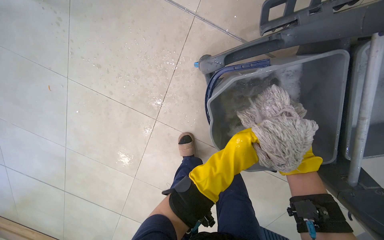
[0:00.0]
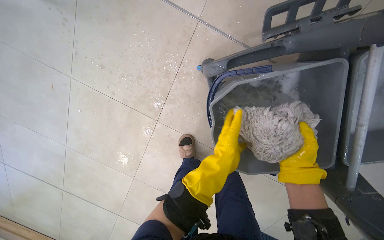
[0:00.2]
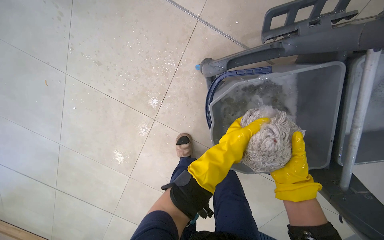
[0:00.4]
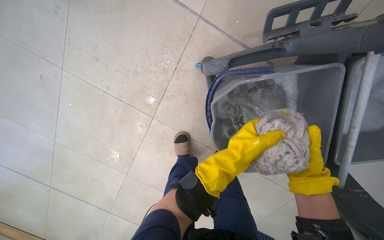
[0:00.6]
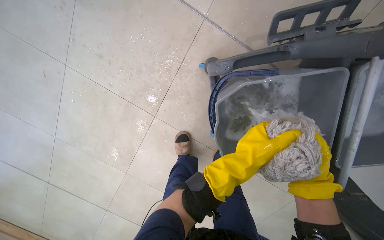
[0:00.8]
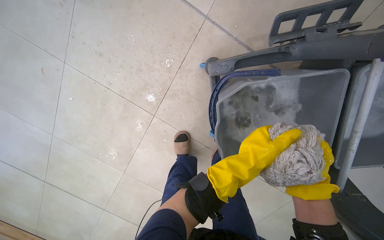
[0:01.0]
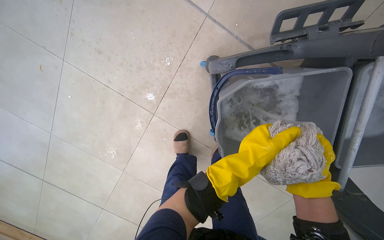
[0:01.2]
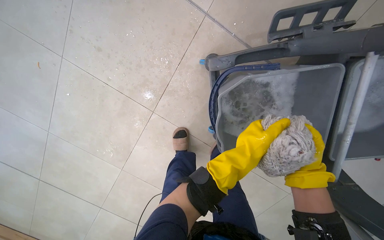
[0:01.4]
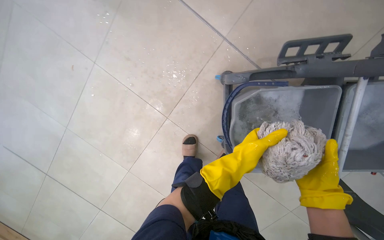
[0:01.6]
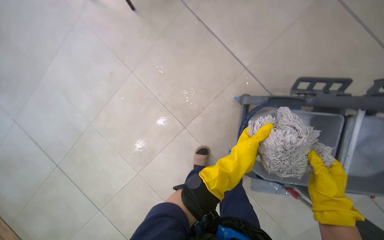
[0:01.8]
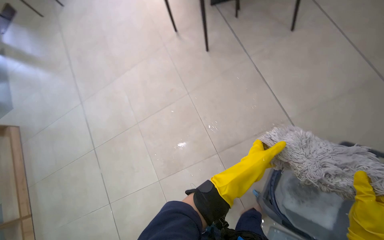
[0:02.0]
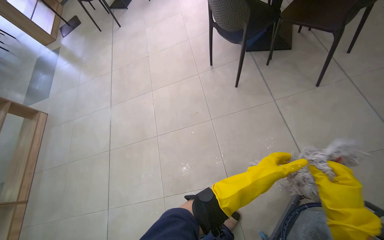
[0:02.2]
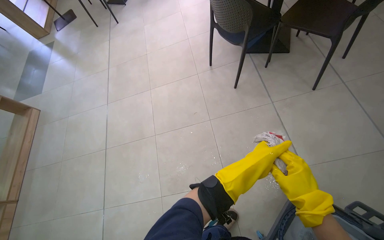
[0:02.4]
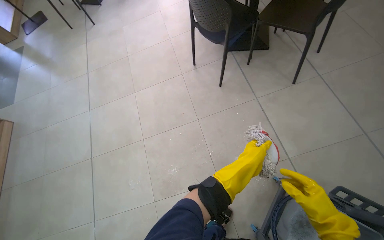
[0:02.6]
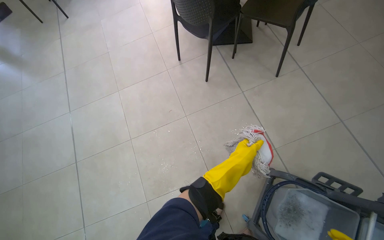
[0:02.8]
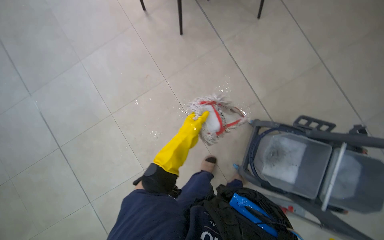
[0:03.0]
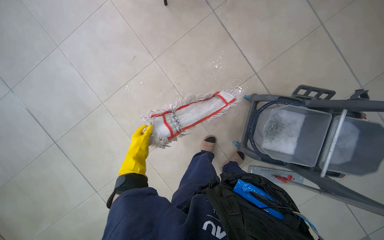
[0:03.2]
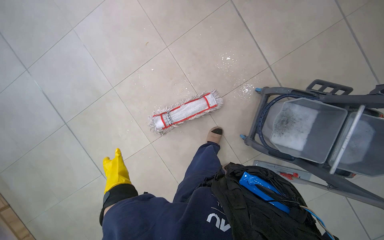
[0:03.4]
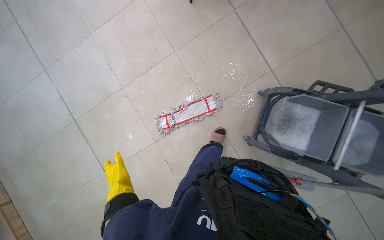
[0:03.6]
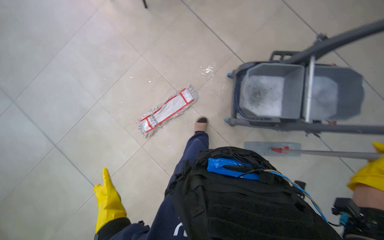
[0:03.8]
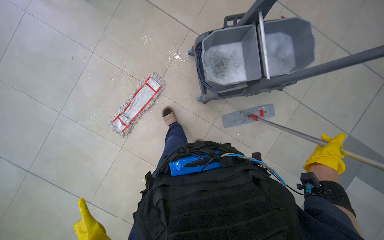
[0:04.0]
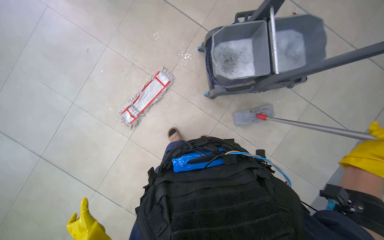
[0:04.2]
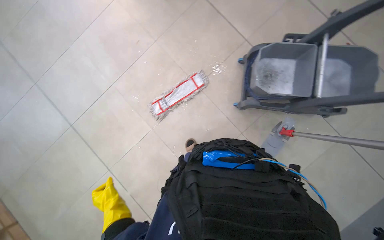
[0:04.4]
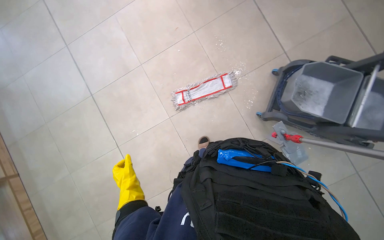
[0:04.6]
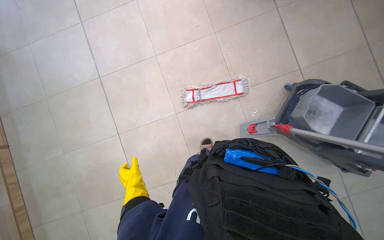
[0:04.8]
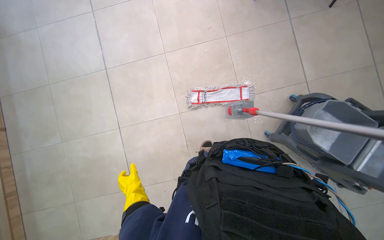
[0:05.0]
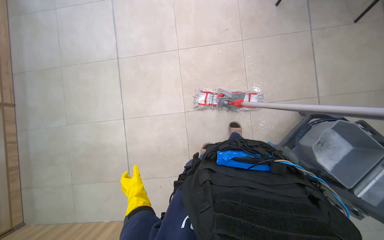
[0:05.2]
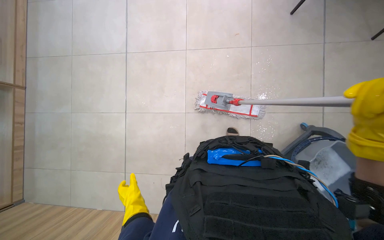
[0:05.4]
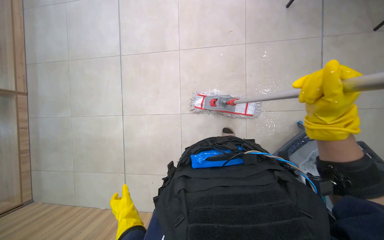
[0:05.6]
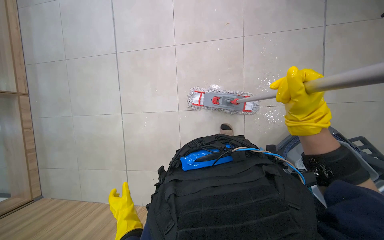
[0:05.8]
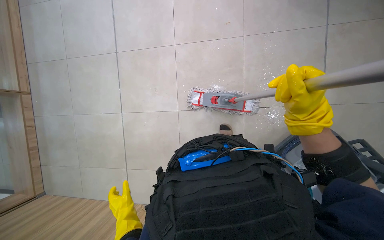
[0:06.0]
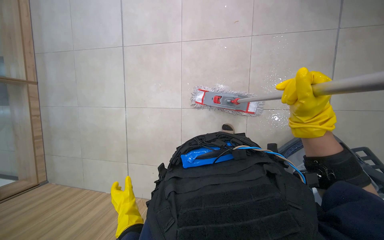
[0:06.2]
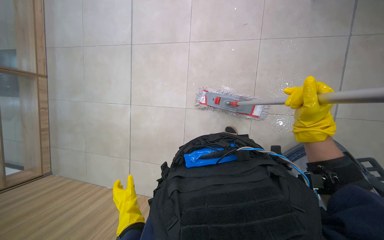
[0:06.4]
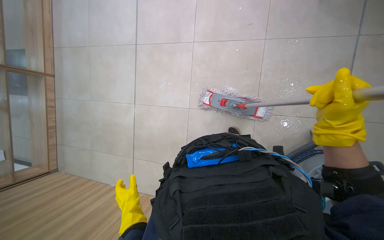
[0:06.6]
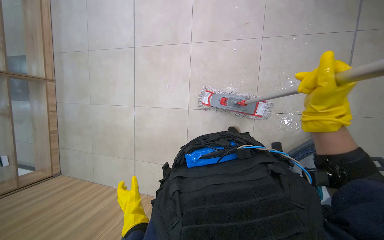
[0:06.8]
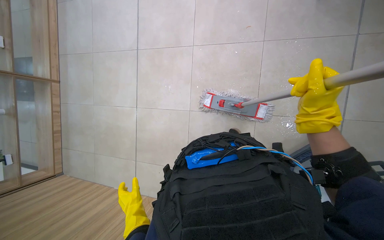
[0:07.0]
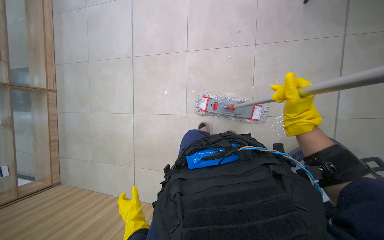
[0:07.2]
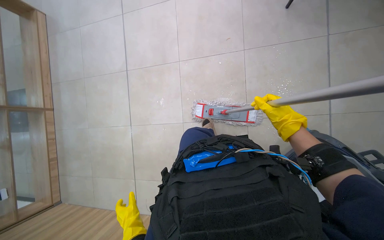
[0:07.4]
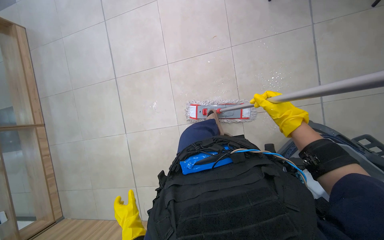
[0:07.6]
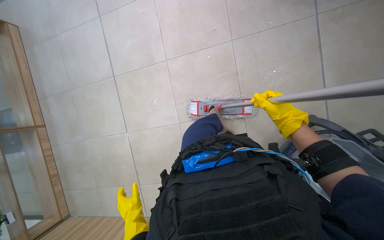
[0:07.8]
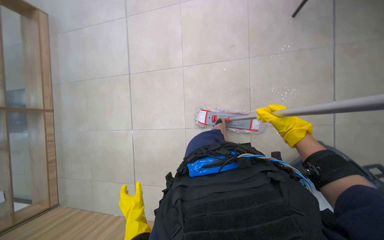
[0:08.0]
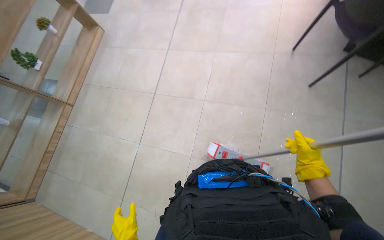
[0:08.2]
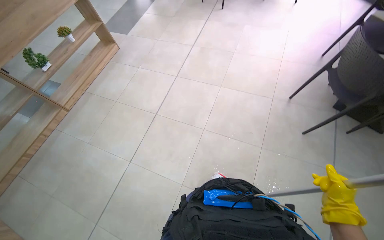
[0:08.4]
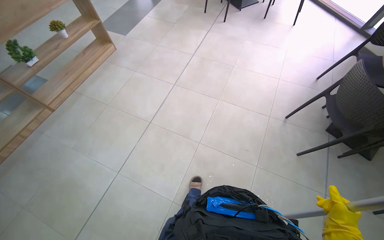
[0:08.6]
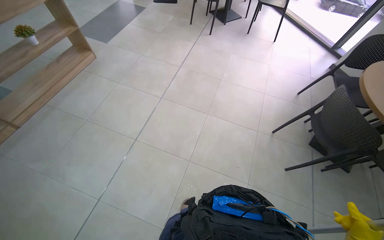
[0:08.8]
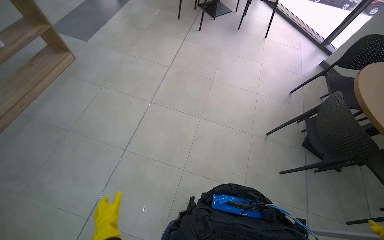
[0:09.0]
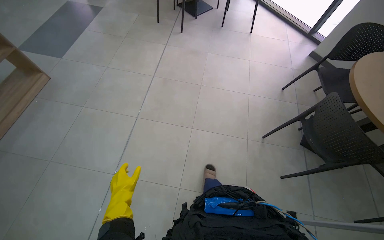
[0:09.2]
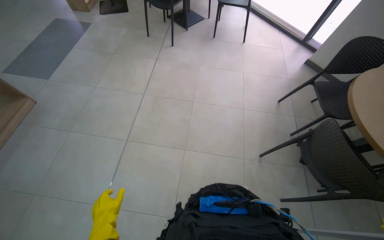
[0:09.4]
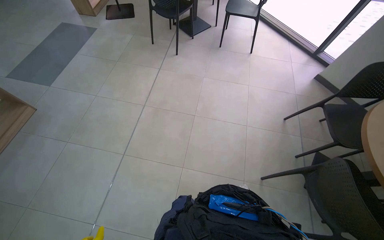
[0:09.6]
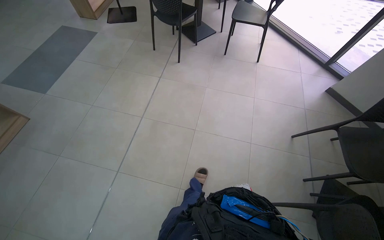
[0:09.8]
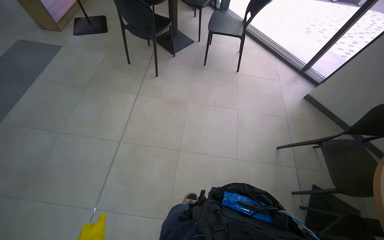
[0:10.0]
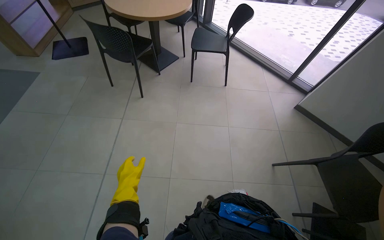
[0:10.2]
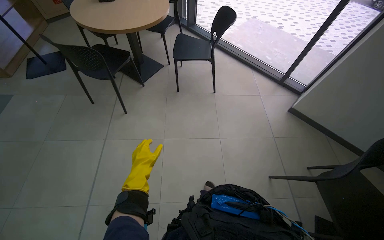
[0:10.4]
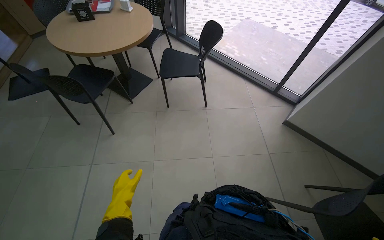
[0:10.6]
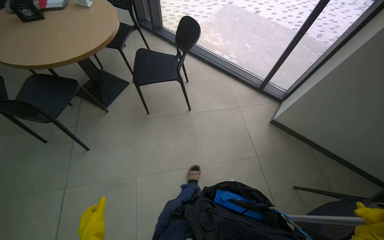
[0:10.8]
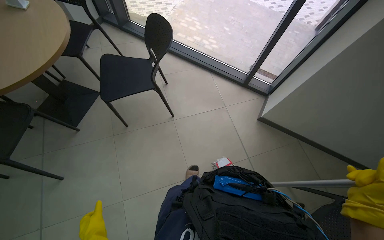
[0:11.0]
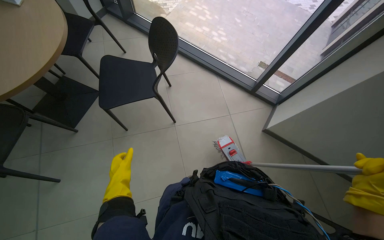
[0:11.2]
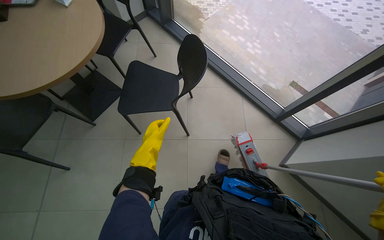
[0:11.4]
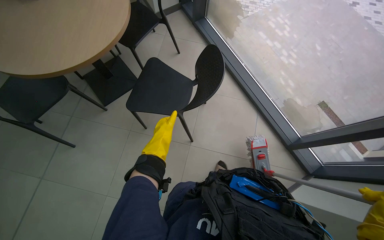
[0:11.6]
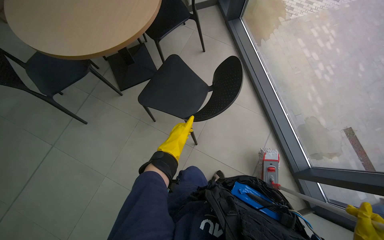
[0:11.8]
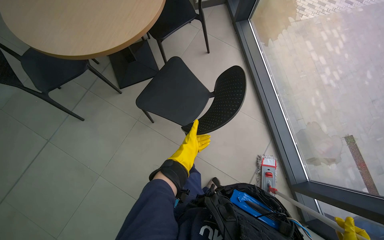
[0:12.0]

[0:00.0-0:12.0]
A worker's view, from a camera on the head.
Job: mopping floor.
The whole recording: Mopping cafeteria floor. The worker mops the cafeteria floor with a mop and bucket.
0:01.6 to 0:03.0: The head travels some 50 cm. Everything in view rotates approximately 25 degrees clockwise.
0:03.0 to 0:04.4: The head travels approximately 50 cm.
0:04.4 to 0:06.0: The scene turns approximately 40 degrees clockwise in the picture.
0:06.0 to 0:07.6: The right hand goes some 15 cm to the right and farther from the camera.
0:07.6 to 0:09.0: The camera travels approximately 60 cm. The camera sweeps to the right, by some 15 degrees. The view tilts some 20 degrees upward. The scene turns some 35 degrees clockwise in the picture.
0:10.4 to 0:12.0: The camera travels roughly 1 m. The wearer's head swings about 30 degrees to the left. The view tilts about 10 degrees downward.

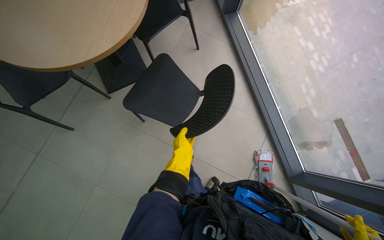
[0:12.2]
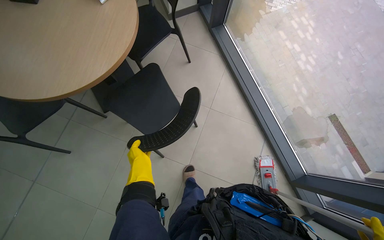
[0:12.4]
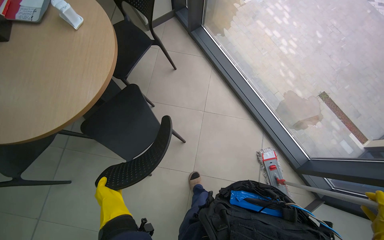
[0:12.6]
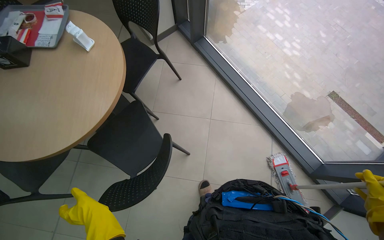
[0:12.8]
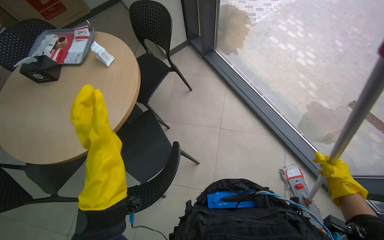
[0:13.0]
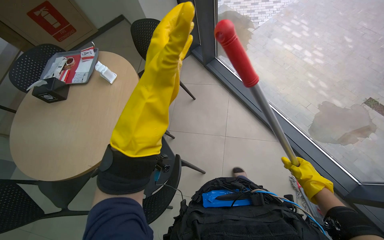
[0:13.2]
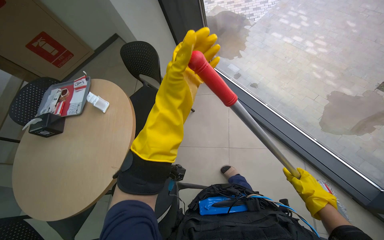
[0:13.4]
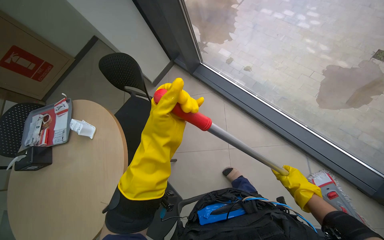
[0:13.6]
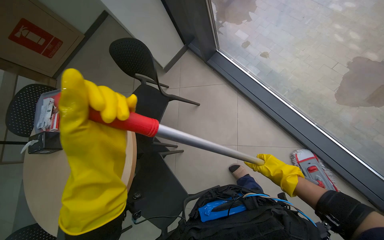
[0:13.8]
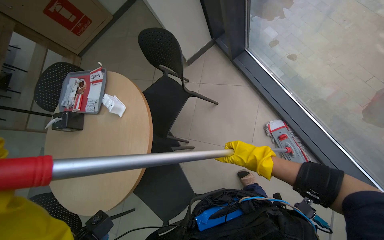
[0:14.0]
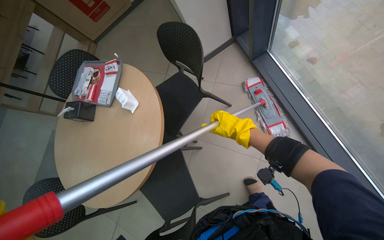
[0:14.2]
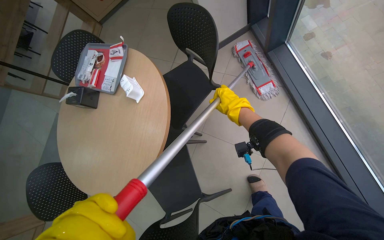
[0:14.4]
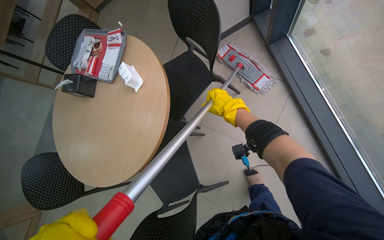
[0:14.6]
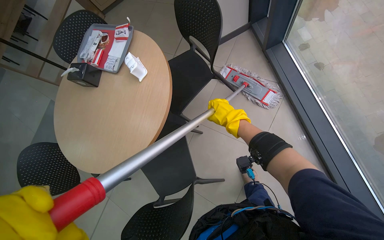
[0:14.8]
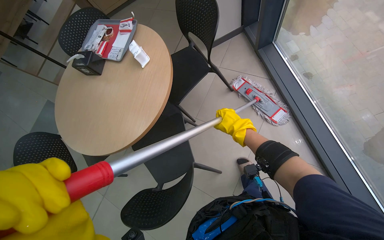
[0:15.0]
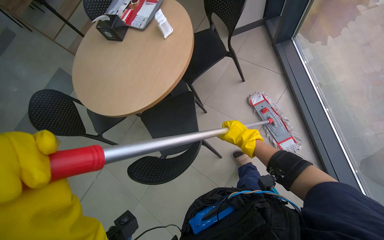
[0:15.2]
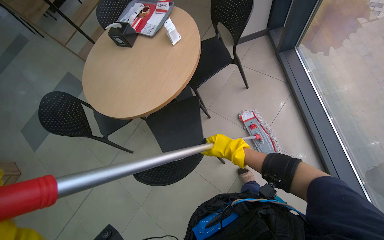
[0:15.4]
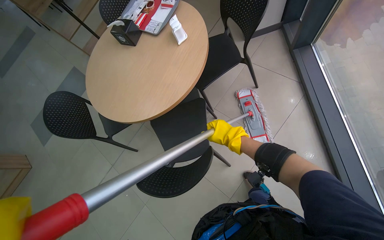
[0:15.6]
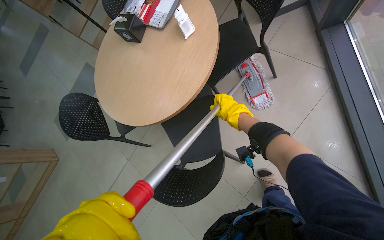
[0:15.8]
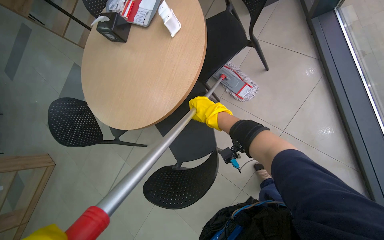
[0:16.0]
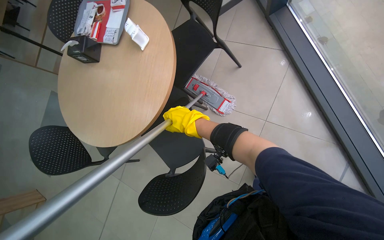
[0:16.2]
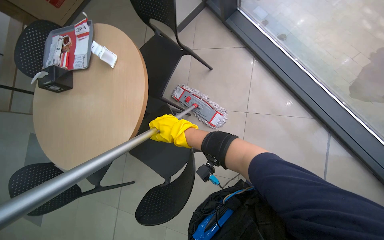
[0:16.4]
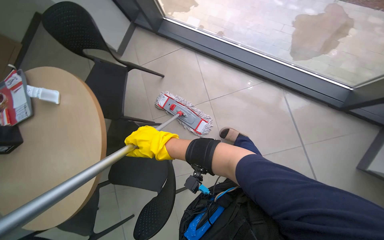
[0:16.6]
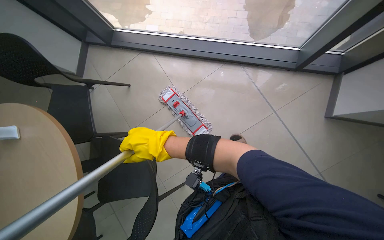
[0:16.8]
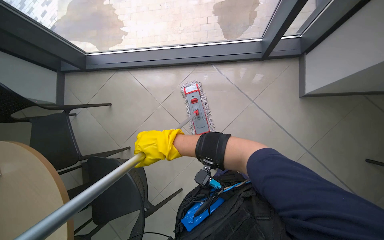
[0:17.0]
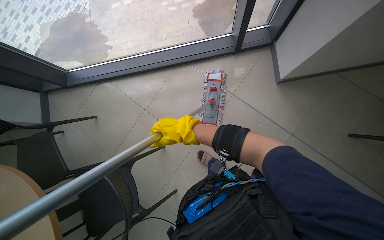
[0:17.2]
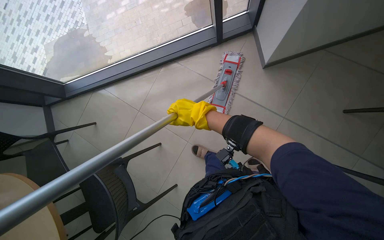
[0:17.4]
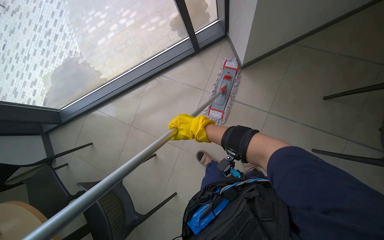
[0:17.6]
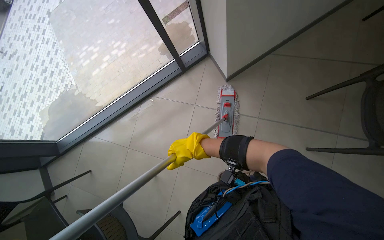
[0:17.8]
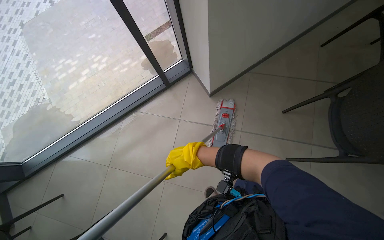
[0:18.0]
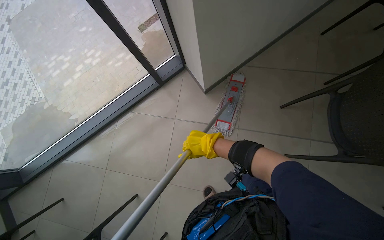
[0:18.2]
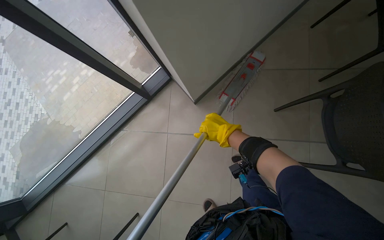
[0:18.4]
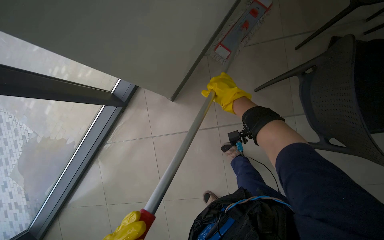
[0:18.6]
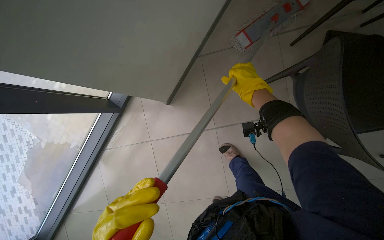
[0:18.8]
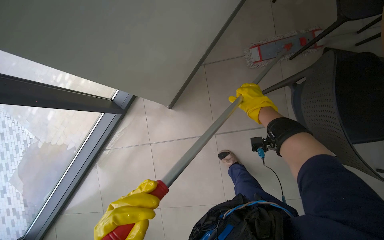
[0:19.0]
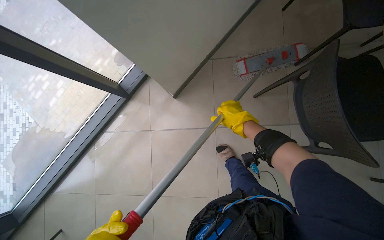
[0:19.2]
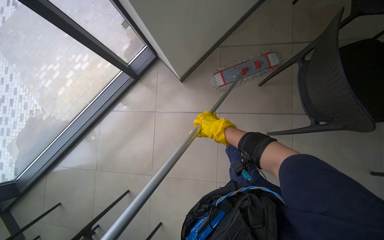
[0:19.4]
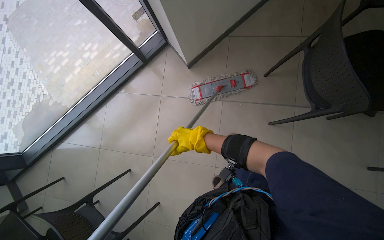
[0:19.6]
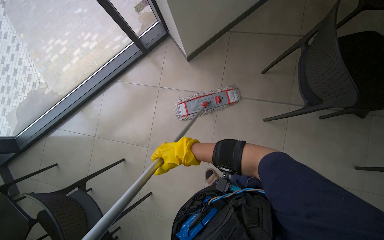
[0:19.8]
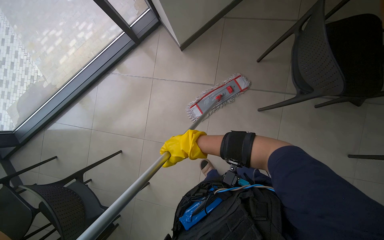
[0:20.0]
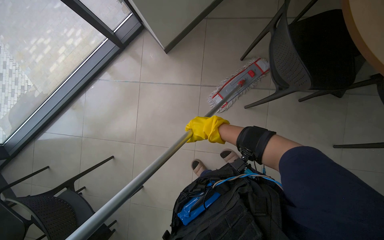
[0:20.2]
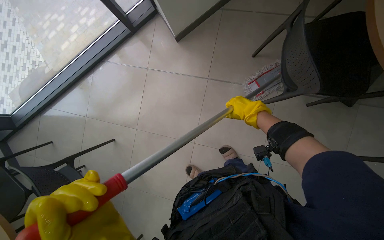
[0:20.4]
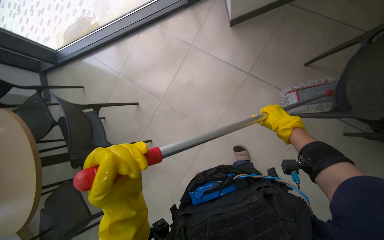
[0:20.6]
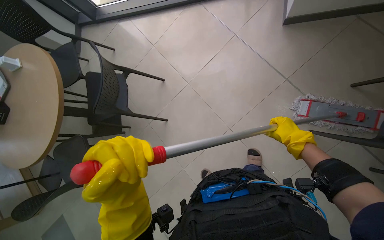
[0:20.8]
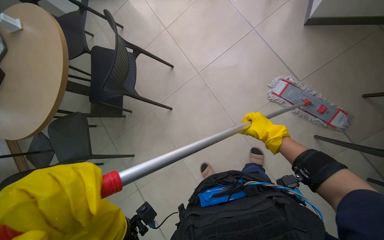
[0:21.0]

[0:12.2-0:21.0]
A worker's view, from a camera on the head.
Job: mopping floor.
The whole recording: Mopping cafeteria floor. The worker mops the cafeteria floor with a mop and bucket.
0:12.2 to 0:13.6: The head travels roughly 40 cm. The scene turns approximately 35 degrees counterclockwise in the picture.
0:13.6 to 0:15.2: The camera pitches downward, by approximately 10 degrees. Everything in view rotates about 35 degrees clockwise.
0:15.2 to 0:16.6: The scene turns some 45 degrees counterclockwise in the picture.
0:16.6 to 0:18.0: The camera is carried about 60 cm. The view tilts roughly 20 degrees upward. The scene turns some 60 degrees counterclockwise in the picture.
0:19.6 to 0:21.0: The view tips downward by about 15 degrees. Everything in view rotates roughly 50 degrees clockwise.
